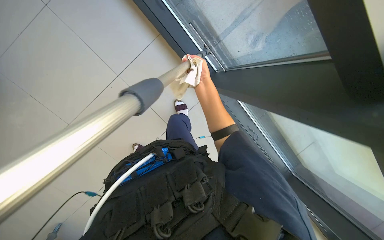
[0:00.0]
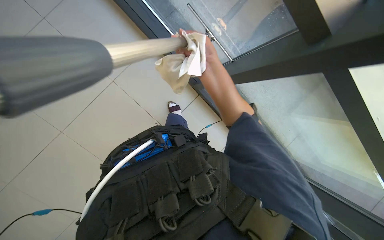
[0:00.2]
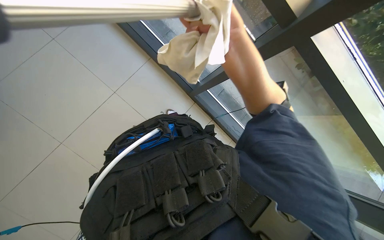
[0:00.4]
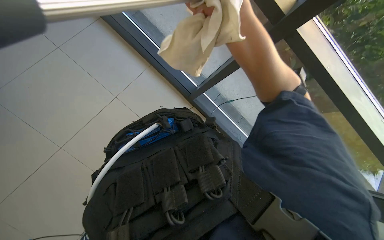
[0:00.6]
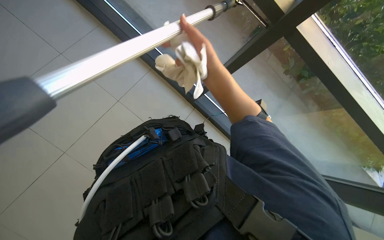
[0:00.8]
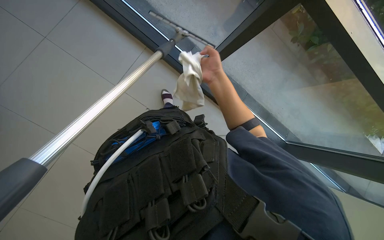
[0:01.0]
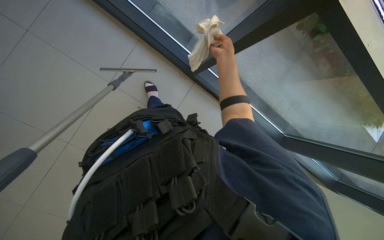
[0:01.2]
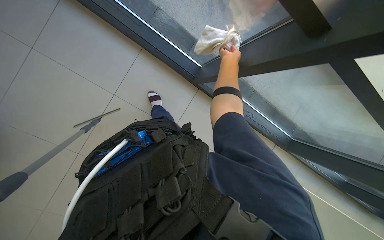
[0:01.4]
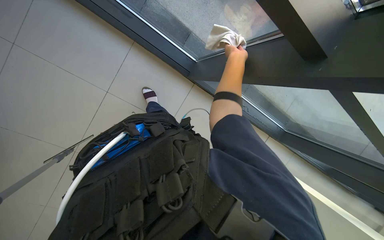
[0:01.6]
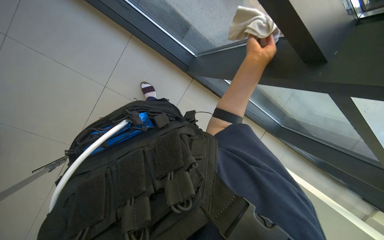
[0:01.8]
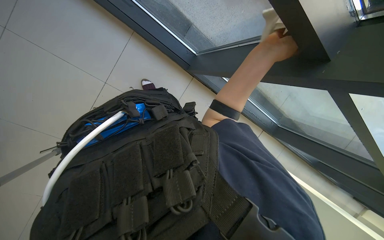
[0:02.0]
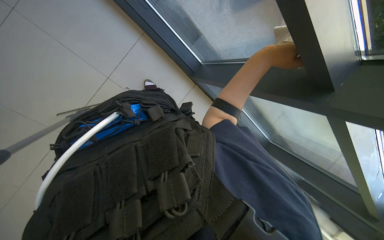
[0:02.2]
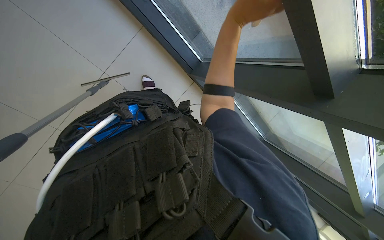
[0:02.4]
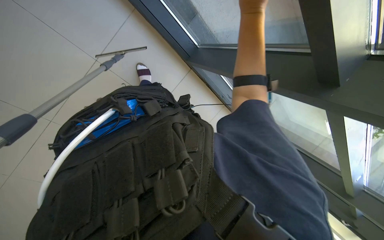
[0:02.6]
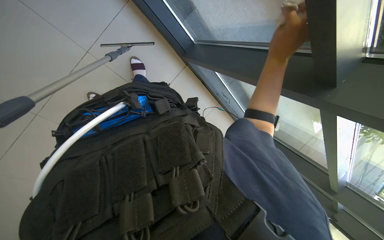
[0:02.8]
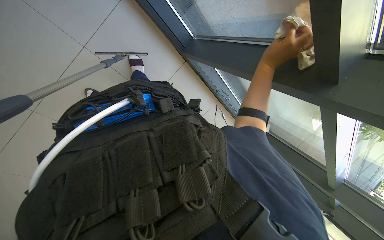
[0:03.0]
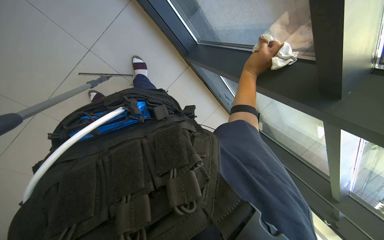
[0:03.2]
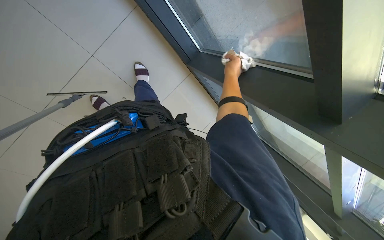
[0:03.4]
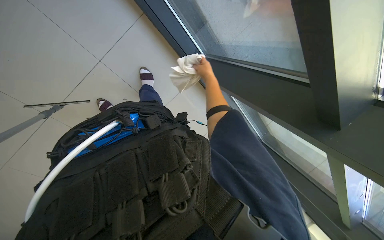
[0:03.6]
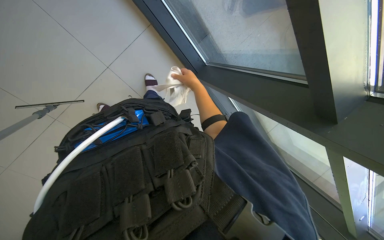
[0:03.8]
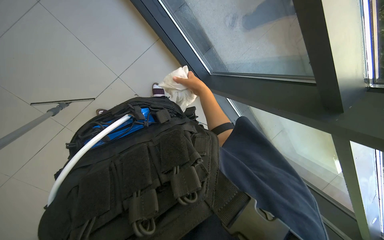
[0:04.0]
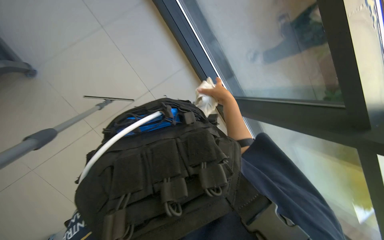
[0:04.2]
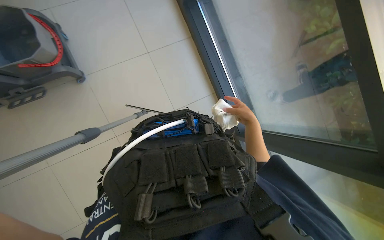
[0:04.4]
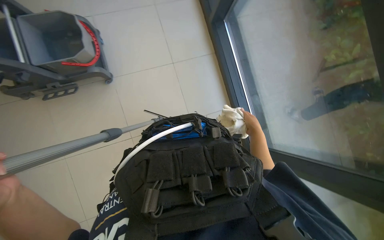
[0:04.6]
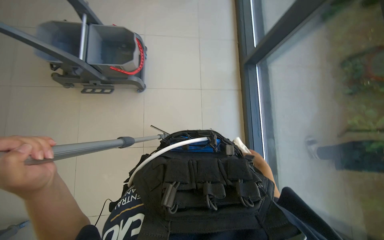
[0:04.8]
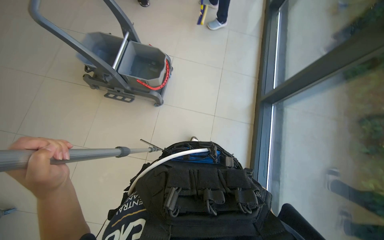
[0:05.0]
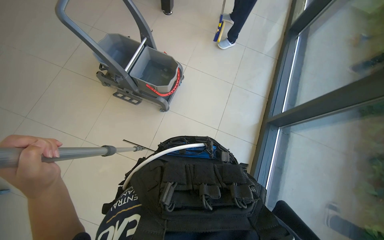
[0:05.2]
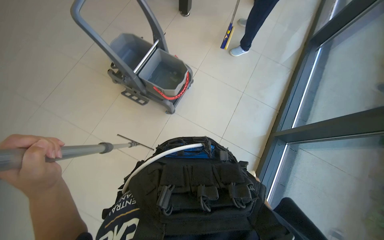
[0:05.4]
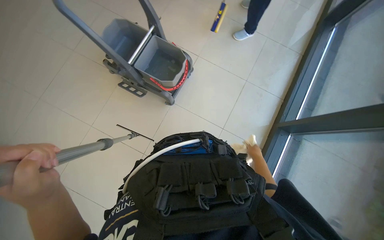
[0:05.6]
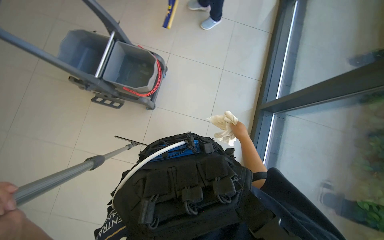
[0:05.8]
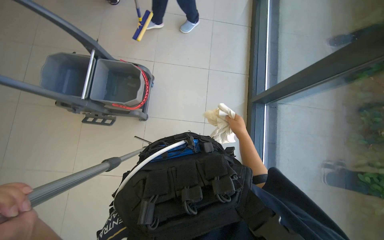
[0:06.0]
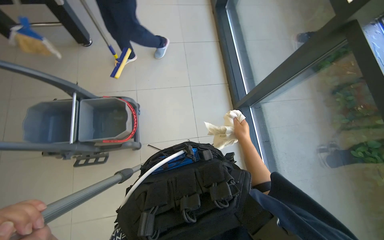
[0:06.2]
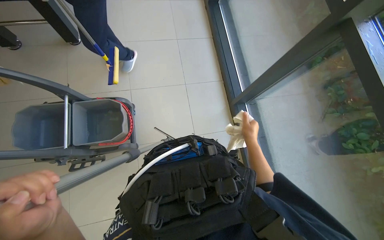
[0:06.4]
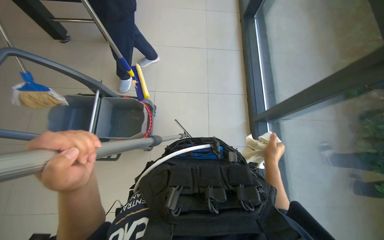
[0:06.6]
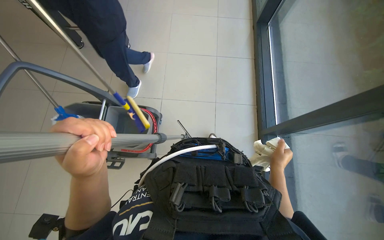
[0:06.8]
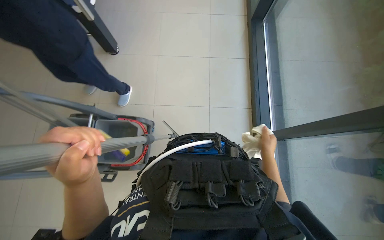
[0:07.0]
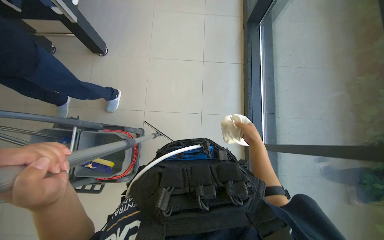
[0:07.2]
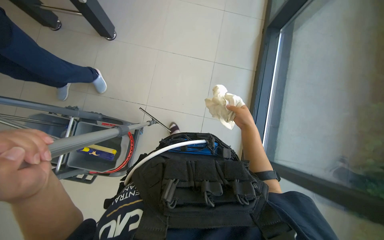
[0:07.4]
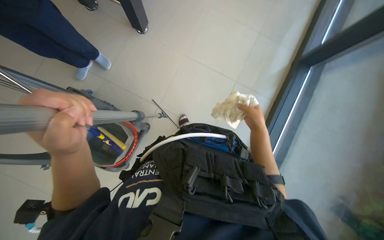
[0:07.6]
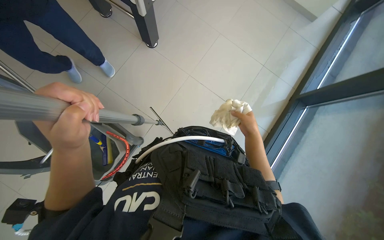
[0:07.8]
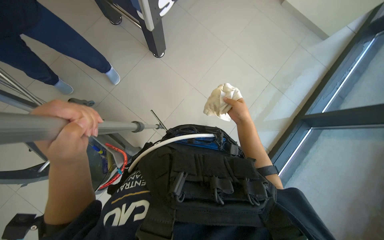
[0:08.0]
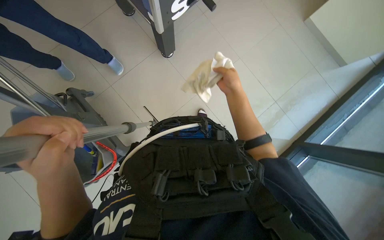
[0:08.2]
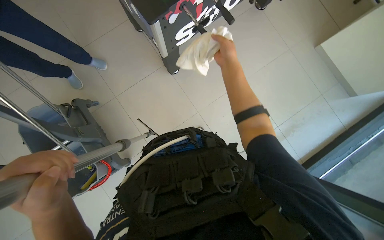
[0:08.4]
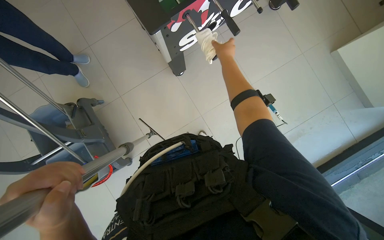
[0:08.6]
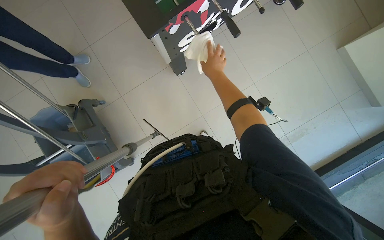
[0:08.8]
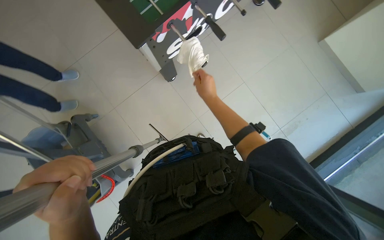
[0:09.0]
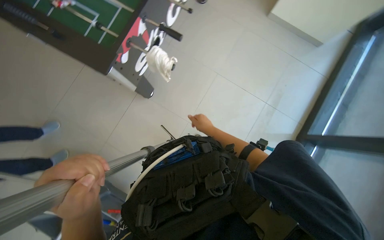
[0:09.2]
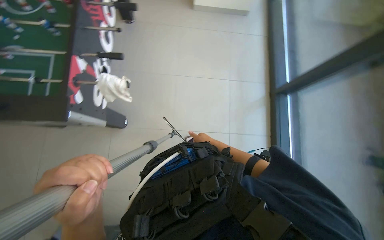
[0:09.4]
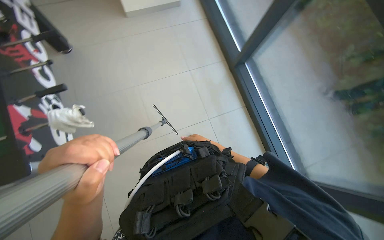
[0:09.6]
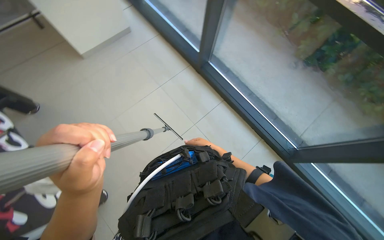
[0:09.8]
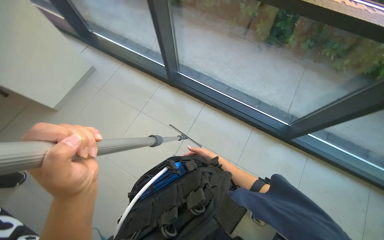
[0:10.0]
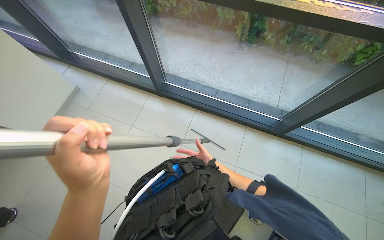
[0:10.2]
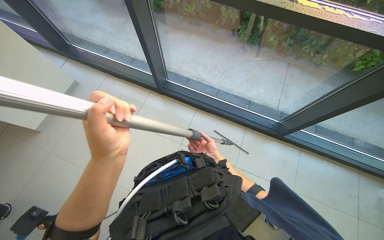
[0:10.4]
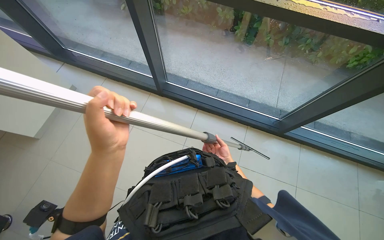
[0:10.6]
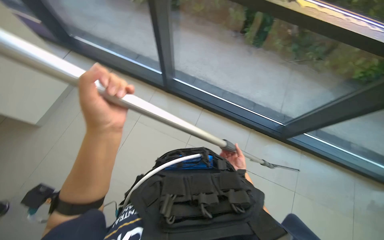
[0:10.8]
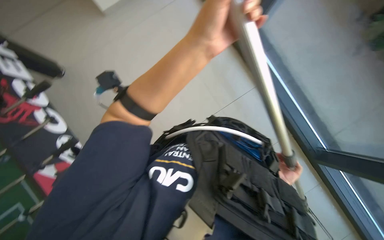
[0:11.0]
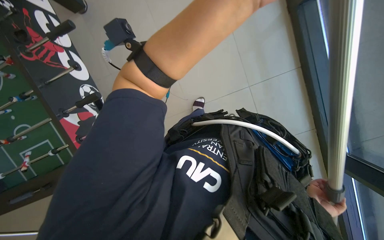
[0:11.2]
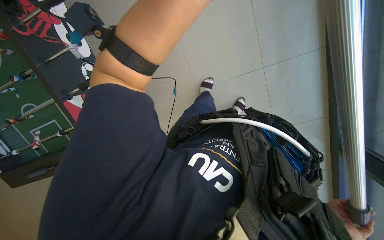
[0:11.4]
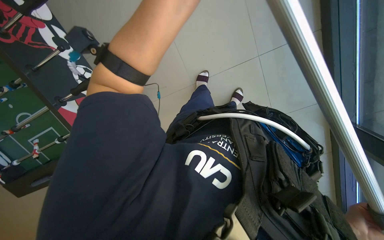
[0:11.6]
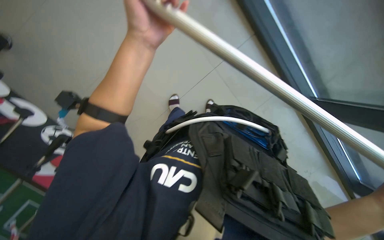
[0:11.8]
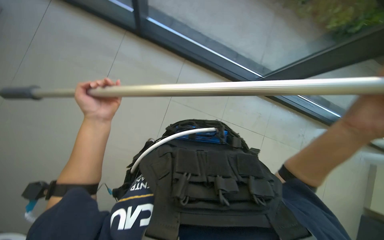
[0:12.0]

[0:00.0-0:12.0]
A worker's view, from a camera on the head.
Job: cleaning windows.
The whole recording: Cleaning glass panels and frames. The worker cleans the glass panels and their frames using a squeegee on a pole and a cloth.
0:00.0 to 0:01.6: The right hand is displaced to the right by some 25 cm, and travels nearer to the camera and back again, approximately 25 cm each way.
0:01.6 to 0:03.0: The right hand goes some 10 cm down the picture.
0:03.0 to 0:04.4: The head rotates roughly 15 degrees to the left. The view tilts about 15 degrees upward.
0:04.4 to 0:06.0: The wearer looks some 20 degrees further upward.
0:07.6 to 0:09.0: The right hand goes up the picture and returns, approximately 50 cm each way.
0:09.0 to 0:10.4: The wearer looks some 120 degrees further to the right. The wearer looks roughly 15 degrees further upward.
0:10.4 to 0:12.0: The view tilts approximately 20 degrees downward.

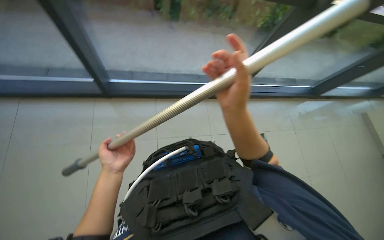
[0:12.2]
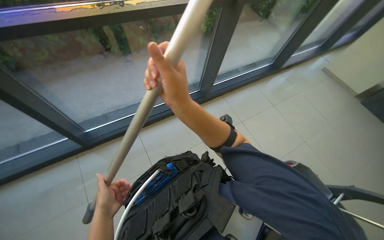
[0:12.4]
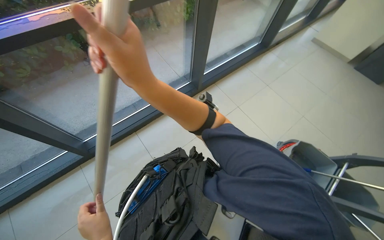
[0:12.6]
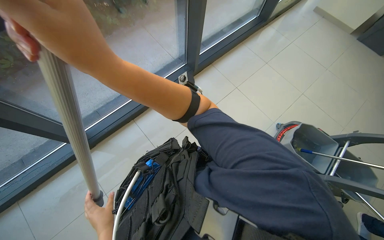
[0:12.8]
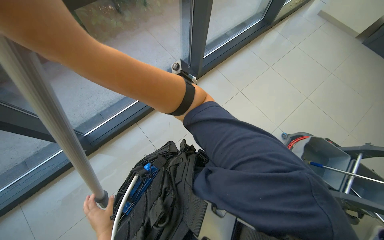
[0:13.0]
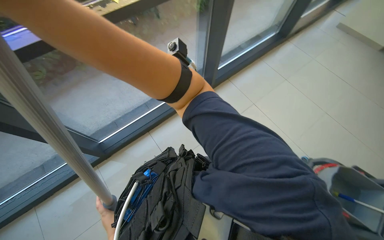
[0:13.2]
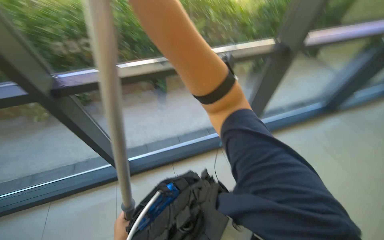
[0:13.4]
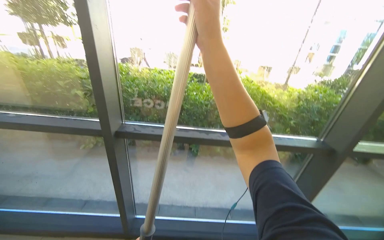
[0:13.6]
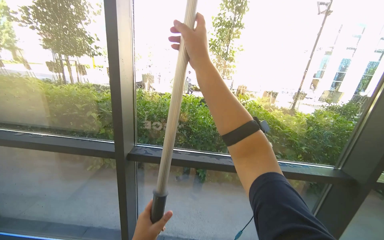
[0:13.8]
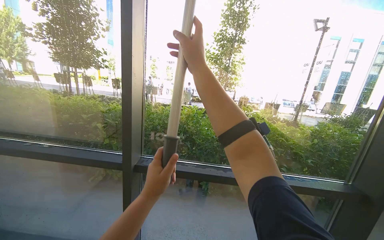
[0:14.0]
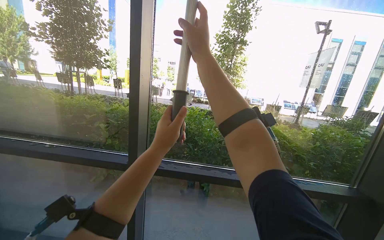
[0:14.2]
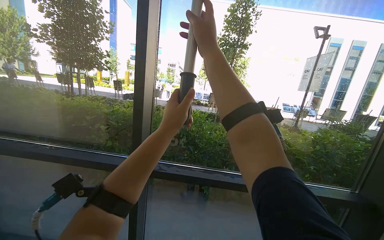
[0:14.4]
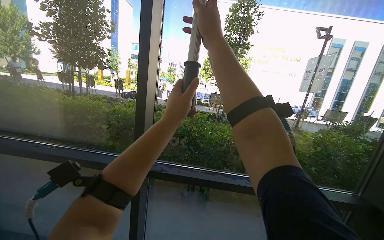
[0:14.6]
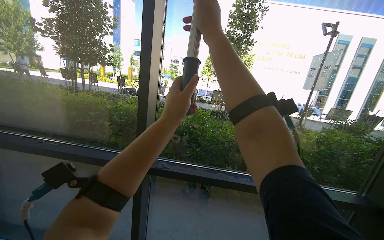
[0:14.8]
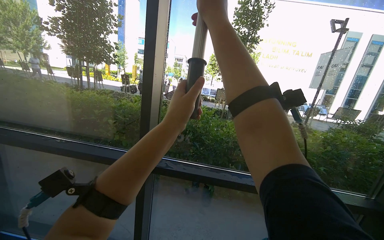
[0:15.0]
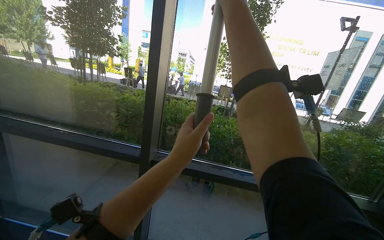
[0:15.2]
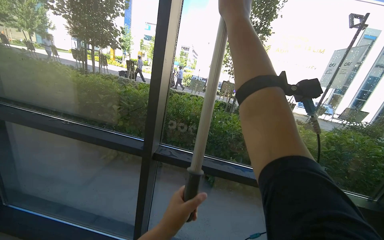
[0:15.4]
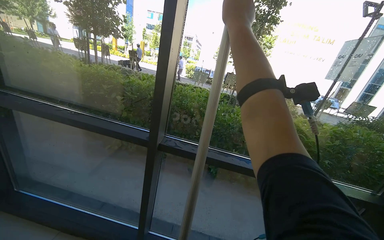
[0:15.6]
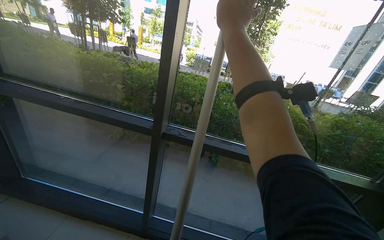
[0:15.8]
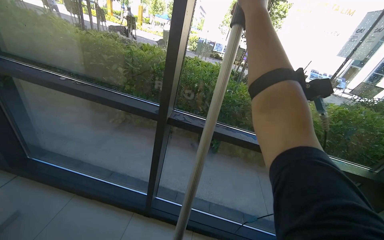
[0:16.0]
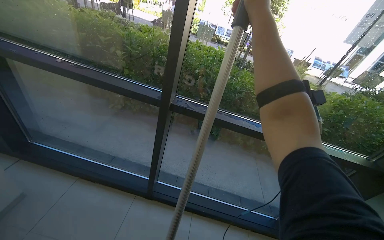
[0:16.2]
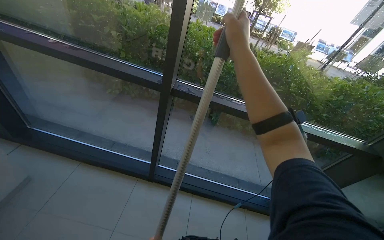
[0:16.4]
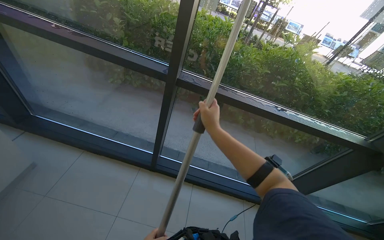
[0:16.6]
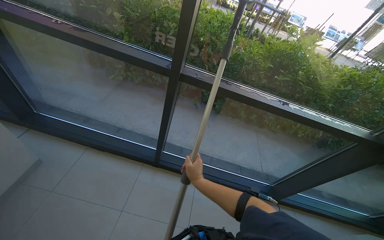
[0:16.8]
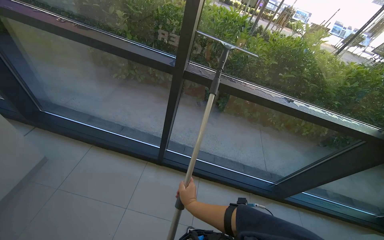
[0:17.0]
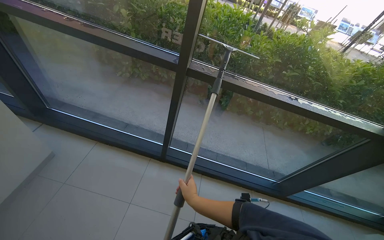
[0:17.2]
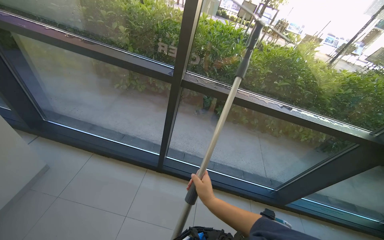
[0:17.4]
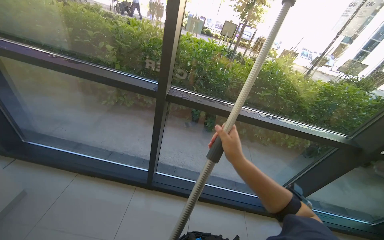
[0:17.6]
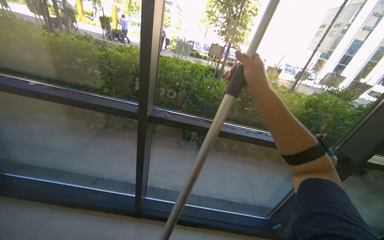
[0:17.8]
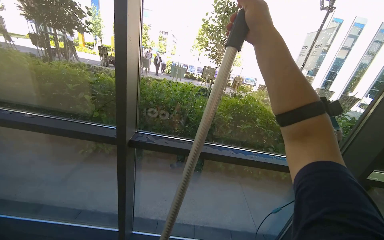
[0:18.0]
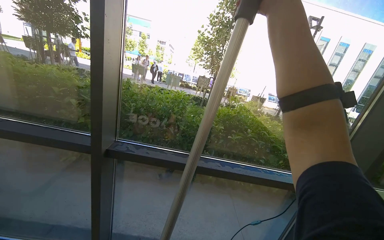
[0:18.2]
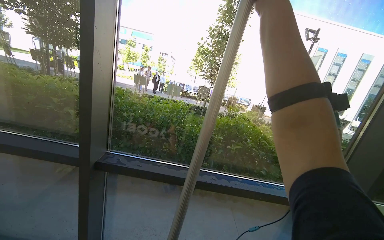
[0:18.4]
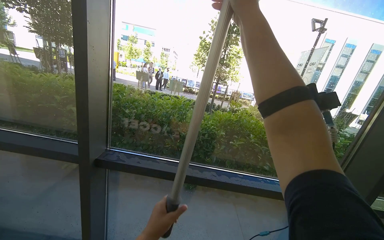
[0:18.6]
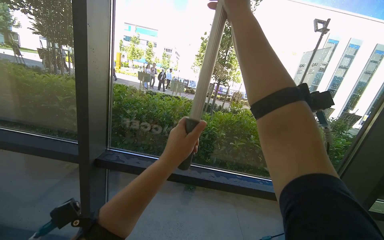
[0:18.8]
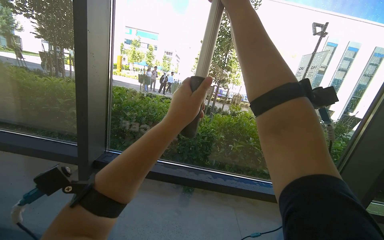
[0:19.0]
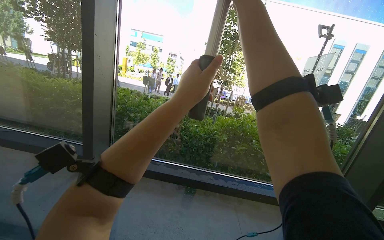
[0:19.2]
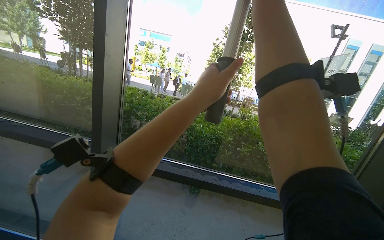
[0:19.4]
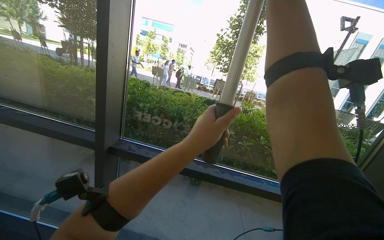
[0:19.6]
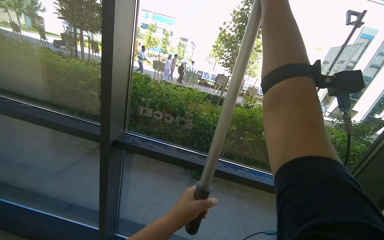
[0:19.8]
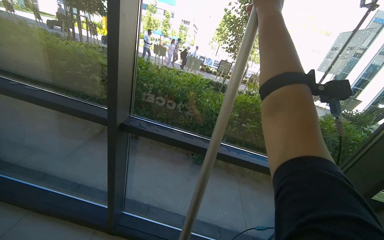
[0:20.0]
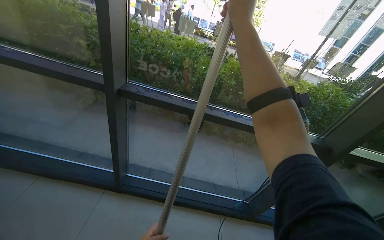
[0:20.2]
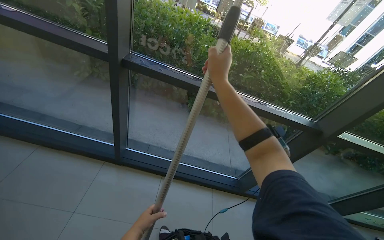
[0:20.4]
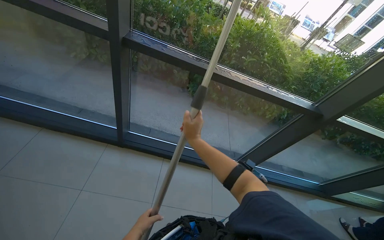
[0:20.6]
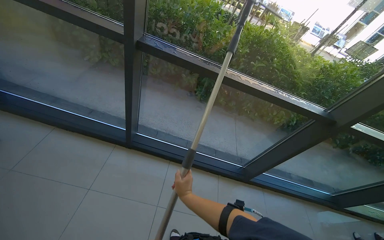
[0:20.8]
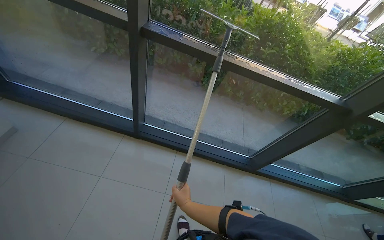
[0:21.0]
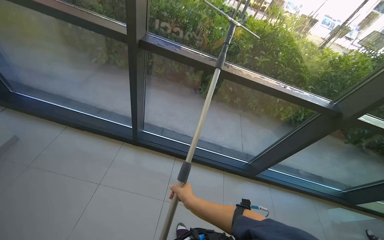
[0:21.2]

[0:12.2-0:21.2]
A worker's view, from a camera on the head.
Job: cleaning windows.
The whole recording: Cleaning glass panels and frames. The worker cleans the glass panels and their frames using a squeegee on a pole and a cloth.
0:12.2 to 0:13.8: The camera sweeps to the left, by some 25 degrees. The camera pitches upward, by about 55 degrees.
0:13.8 to 0:15.2: The right hand travels up the picture by about 15 cm.
0:15.2 to 0:16.6: The wearer looks about 30 degrees further downward. The right hand heads down the picture and farther from the camera, covering some 50 cm.
0:16.6 to 0:18.2: The camera pitches upward, by some 25 degrees.
0:19.8 to 0:21.2: The view tips downward by approximately 25 degrees.
